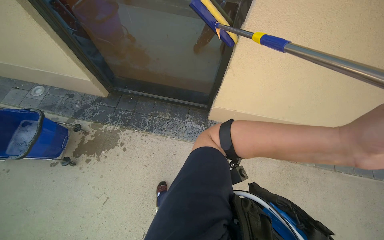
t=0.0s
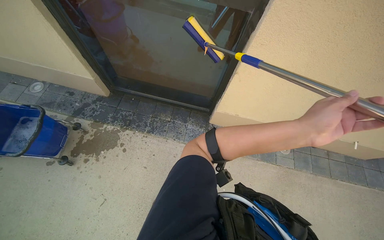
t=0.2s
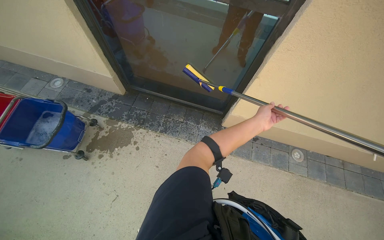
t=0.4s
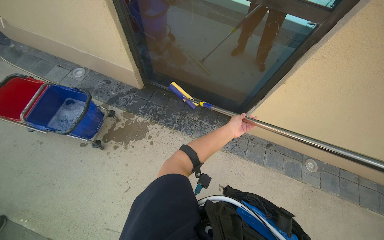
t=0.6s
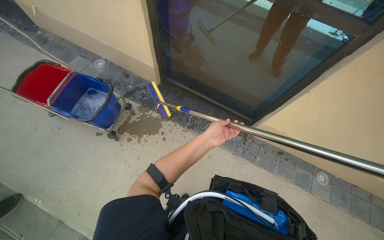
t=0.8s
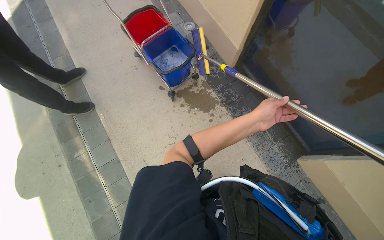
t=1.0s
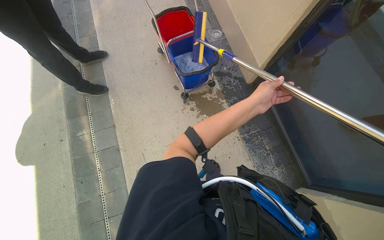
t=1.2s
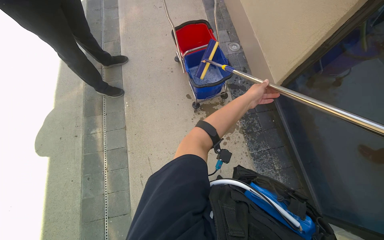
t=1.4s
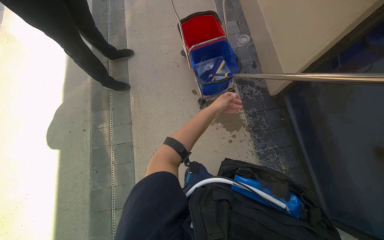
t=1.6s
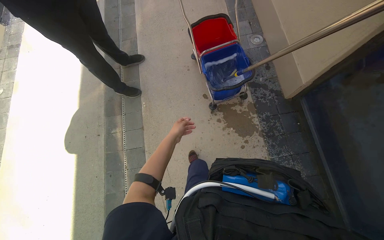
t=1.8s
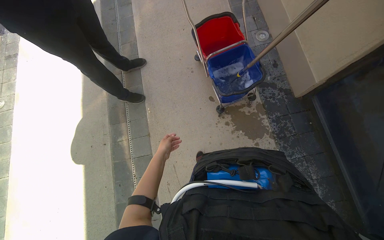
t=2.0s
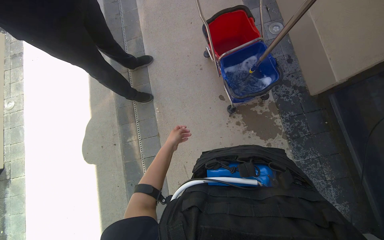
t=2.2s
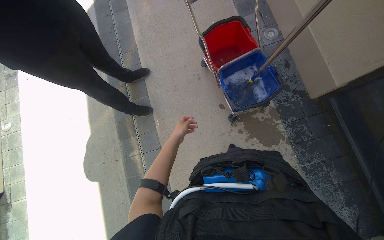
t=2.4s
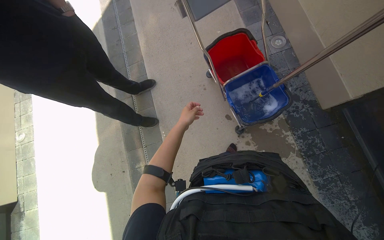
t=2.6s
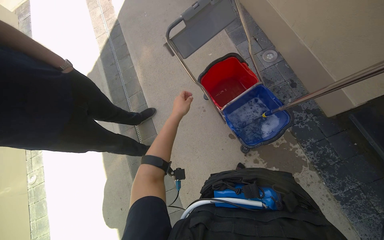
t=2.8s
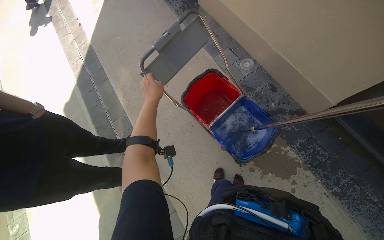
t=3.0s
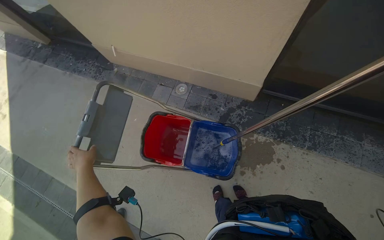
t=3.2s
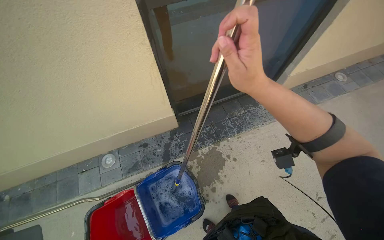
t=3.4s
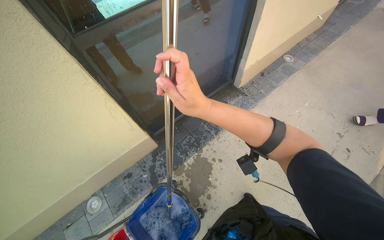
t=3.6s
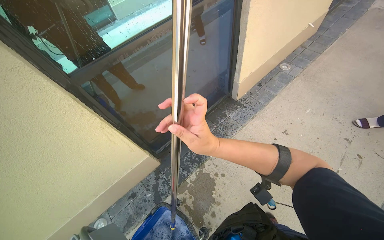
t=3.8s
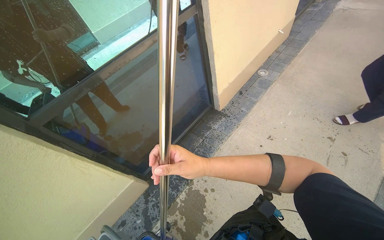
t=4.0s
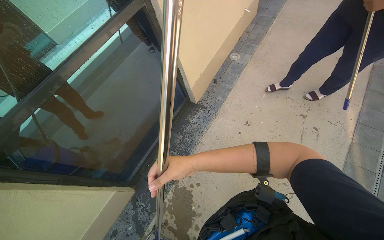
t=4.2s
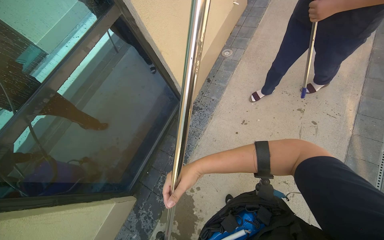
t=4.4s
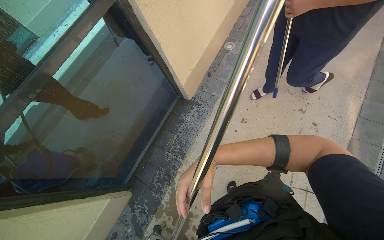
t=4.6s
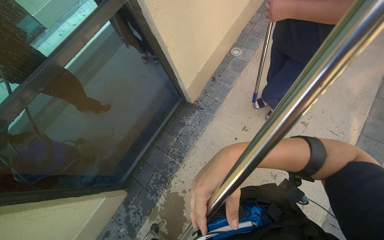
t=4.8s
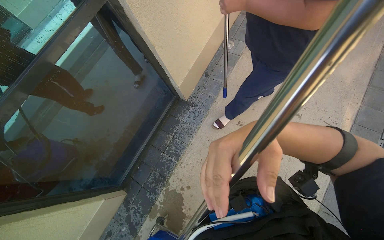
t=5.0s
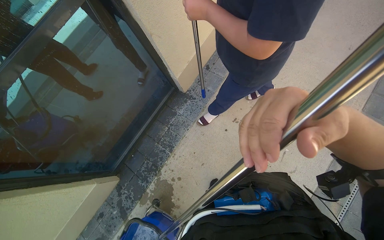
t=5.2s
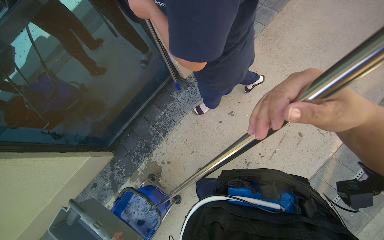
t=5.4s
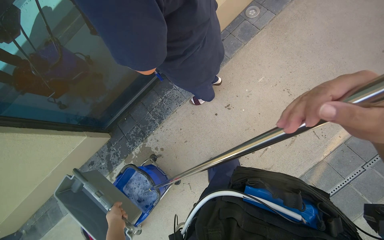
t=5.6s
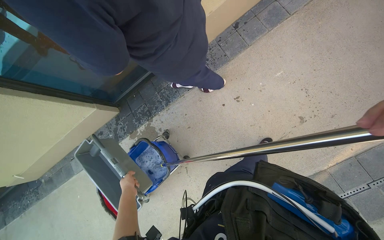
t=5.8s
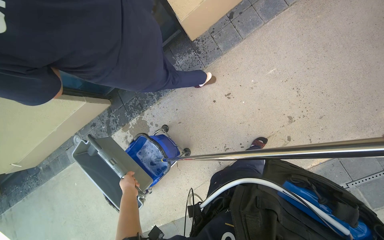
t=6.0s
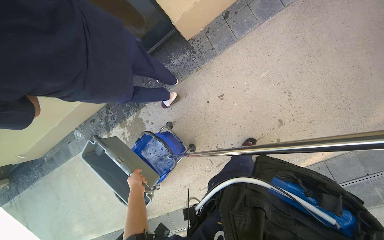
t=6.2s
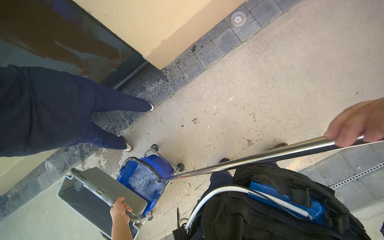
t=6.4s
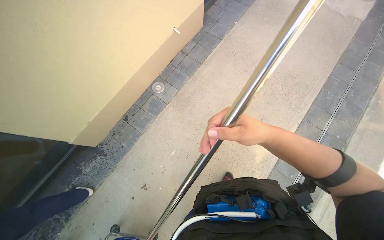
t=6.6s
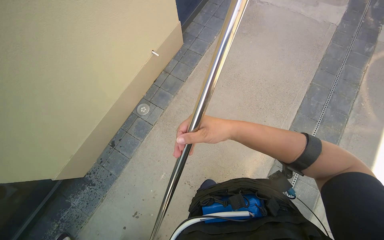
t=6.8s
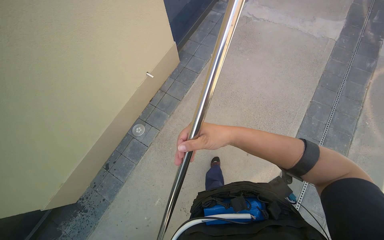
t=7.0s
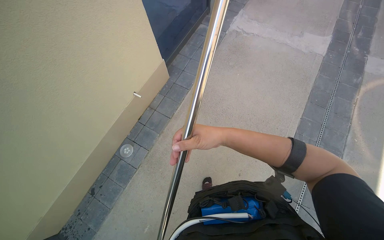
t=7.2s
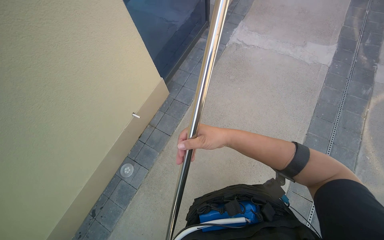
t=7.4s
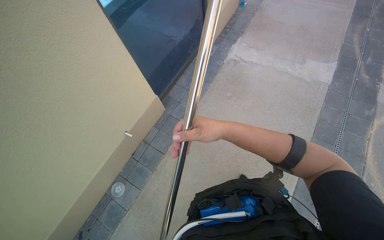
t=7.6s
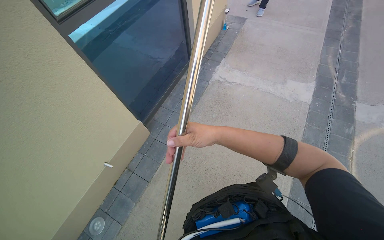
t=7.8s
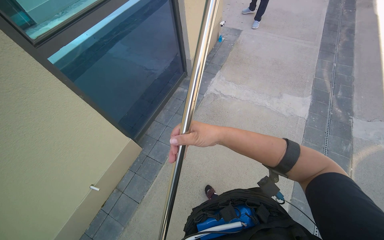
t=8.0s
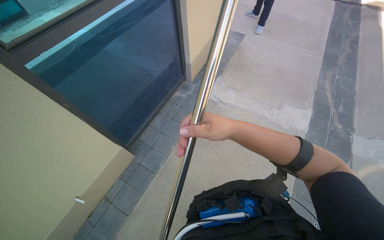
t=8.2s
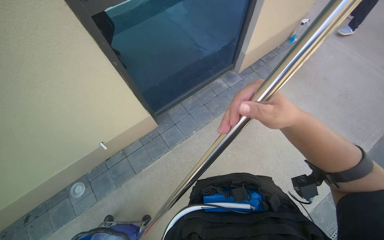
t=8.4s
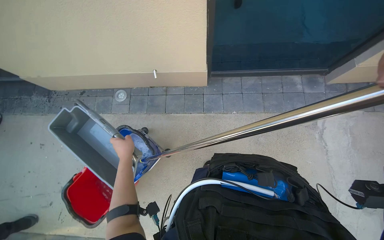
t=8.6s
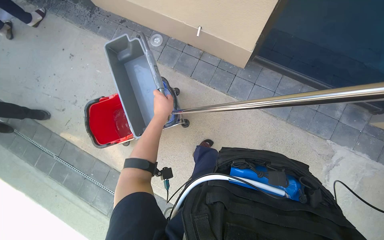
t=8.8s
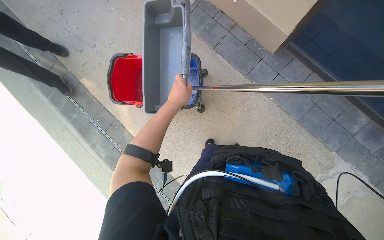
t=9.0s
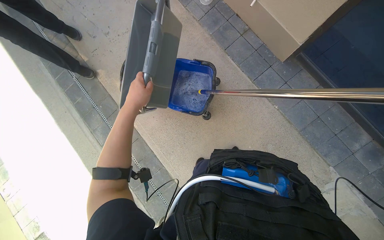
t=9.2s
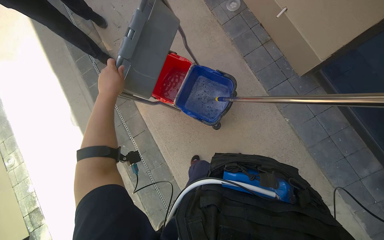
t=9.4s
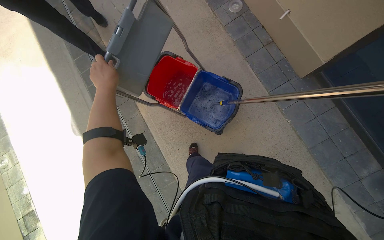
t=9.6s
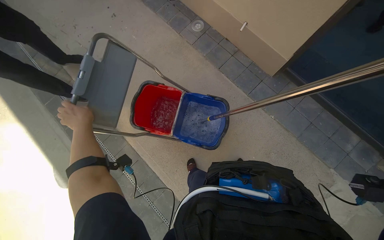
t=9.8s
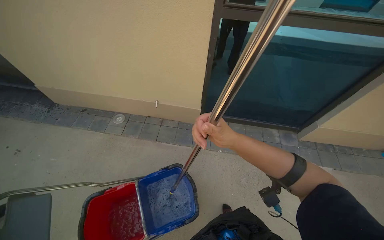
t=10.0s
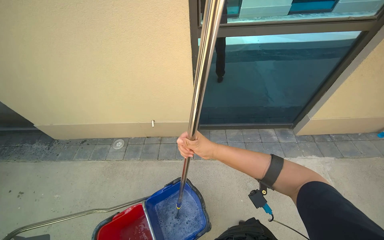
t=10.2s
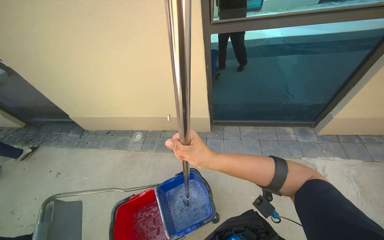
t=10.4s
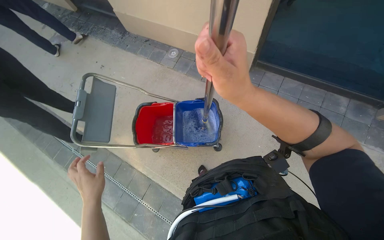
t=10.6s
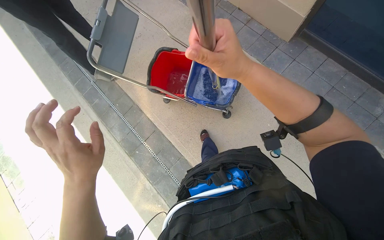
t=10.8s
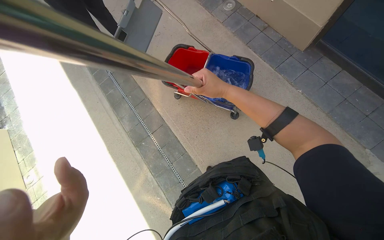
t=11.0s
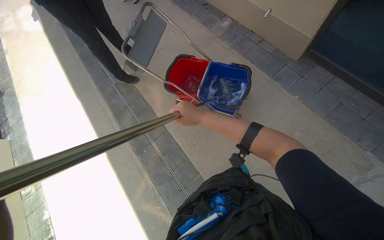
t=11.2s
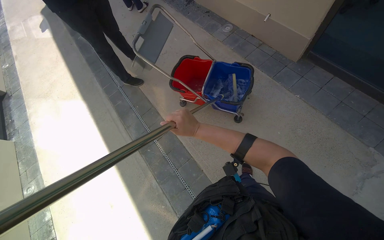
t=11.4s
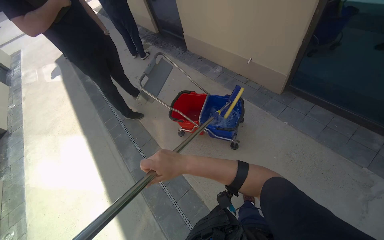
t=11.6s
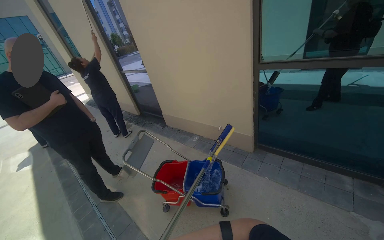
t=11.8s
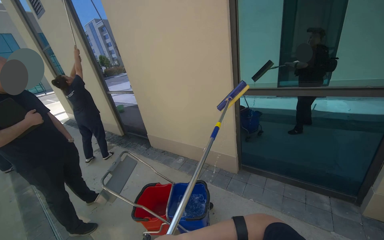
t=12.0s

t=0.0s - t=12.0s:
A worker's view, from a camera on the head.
Job: cleaning windows.
The whole recording: Cleaning building windows. The worker scrubs the building windows with a long-handled squeegee, frequently dipping it into a bucket.
t=0.0s - t=1.6s: The head travels about 60 cm. The head turns to the left by roughly 70 degrees.
t=1.6s - t=3.0s: The camera is carried roughly 60 cm.
t=3.0s - t=4.4s: The wearer moves approximately 70 cm. The head rotates approximately 120 degrees to the right. The view tilts some 25 degrees upward.
t=4.4s - t=6.0s: The wearer moves about 60 cm. The wearer looks roughly 35 degrees further downward. Everything in view rotates some 30 degrees clockwise.
t=6.0s - t=7.6s: The wearer moves approximately 90 cm. The head rotates approximately 45 degrees to the right. The camera pitches upward, by about 35 degrees.
t=7.6s - t=9.0s: The wearer's head swings about 100 degrees to the left. The view tilts roughly 35 degrees downward.
t=9.0s - t=10.4s: The head turns to the right by approximately 40 degrees. The wearer looks some 35 degrees further upward.
t=10.4s - t=12.0s: The camera is carried approximately 60 cm. The view tilts about 20 degrees upward. The scene turns approximately 30 degrees clockwise in the picture.

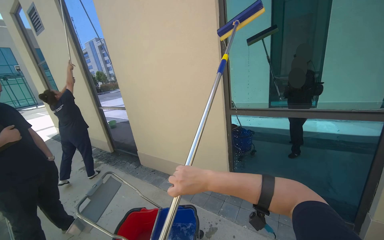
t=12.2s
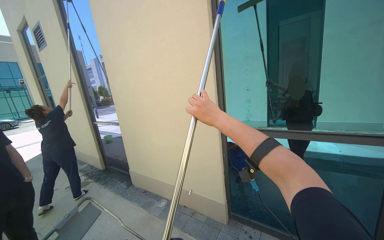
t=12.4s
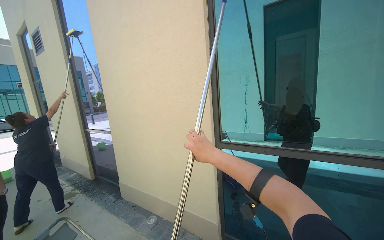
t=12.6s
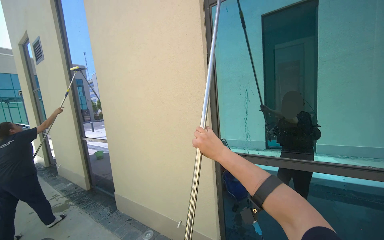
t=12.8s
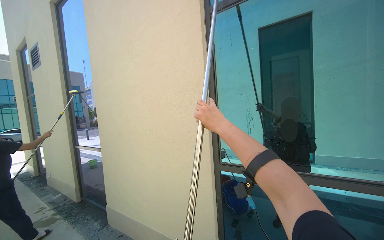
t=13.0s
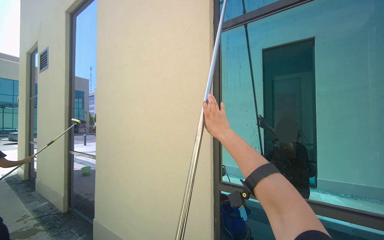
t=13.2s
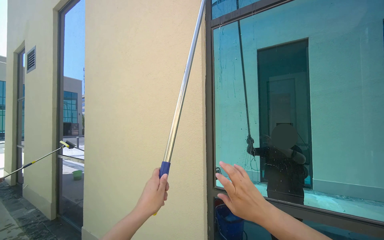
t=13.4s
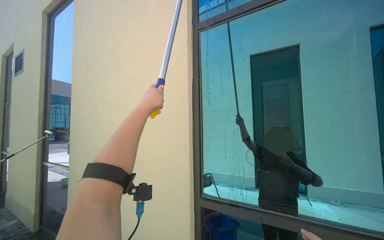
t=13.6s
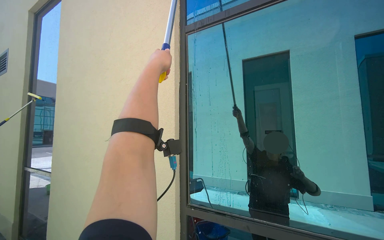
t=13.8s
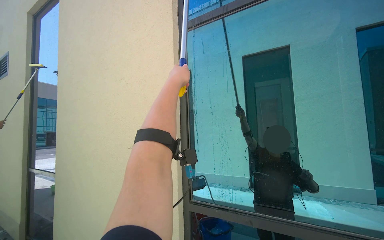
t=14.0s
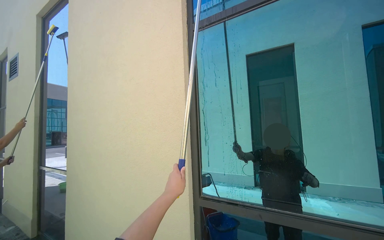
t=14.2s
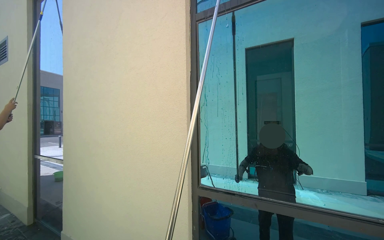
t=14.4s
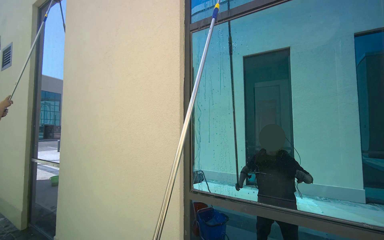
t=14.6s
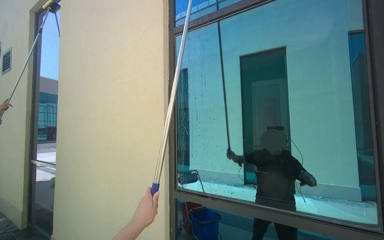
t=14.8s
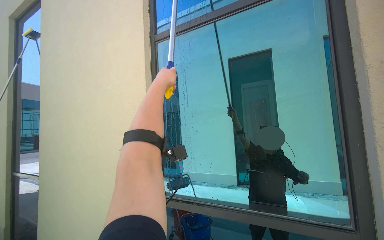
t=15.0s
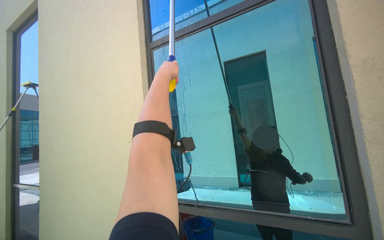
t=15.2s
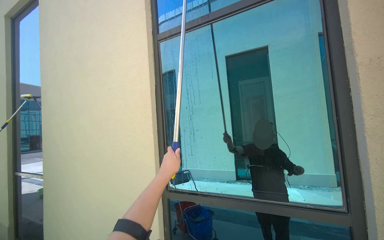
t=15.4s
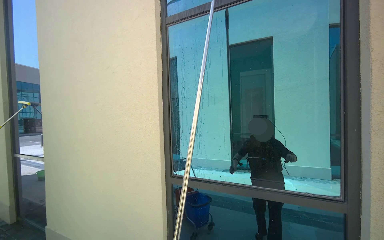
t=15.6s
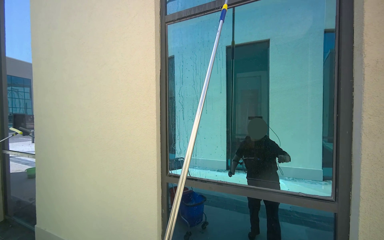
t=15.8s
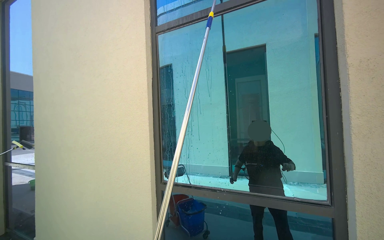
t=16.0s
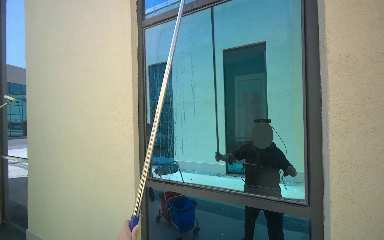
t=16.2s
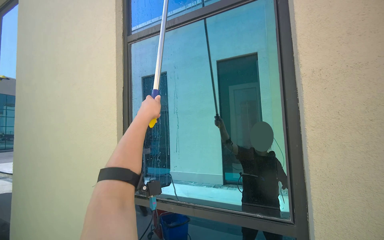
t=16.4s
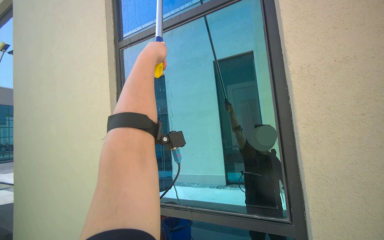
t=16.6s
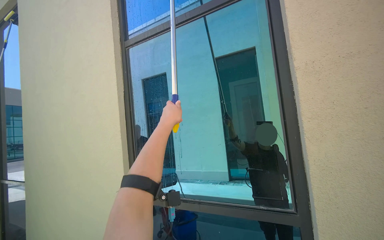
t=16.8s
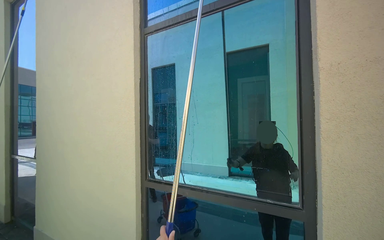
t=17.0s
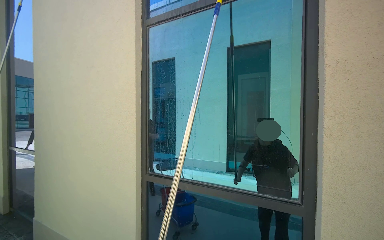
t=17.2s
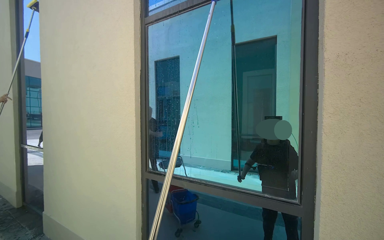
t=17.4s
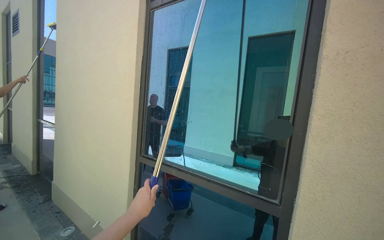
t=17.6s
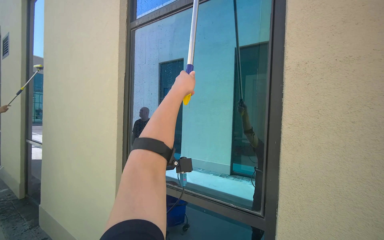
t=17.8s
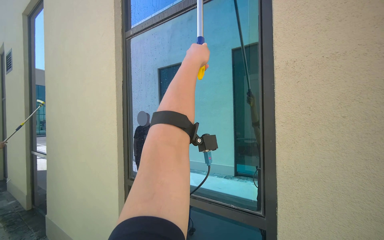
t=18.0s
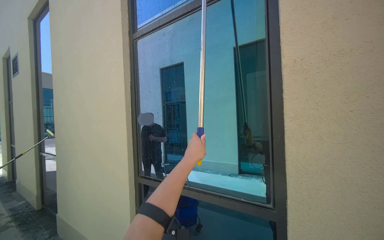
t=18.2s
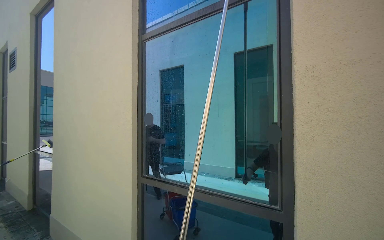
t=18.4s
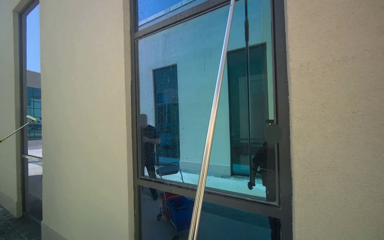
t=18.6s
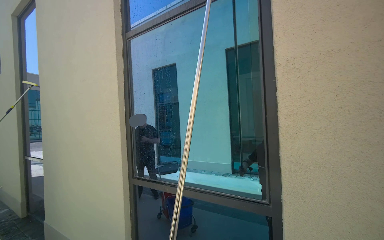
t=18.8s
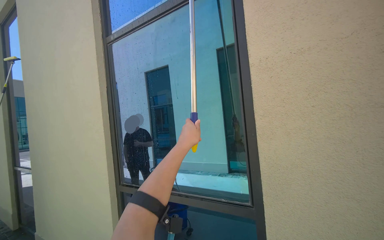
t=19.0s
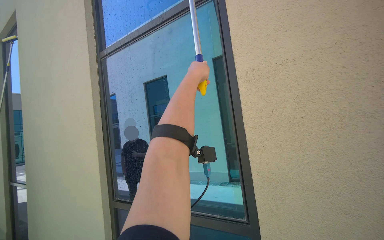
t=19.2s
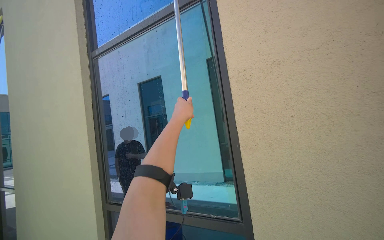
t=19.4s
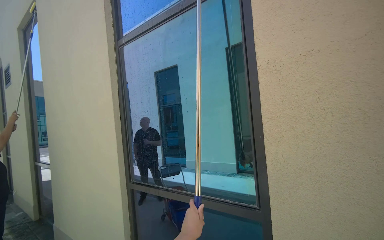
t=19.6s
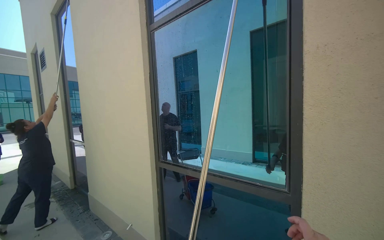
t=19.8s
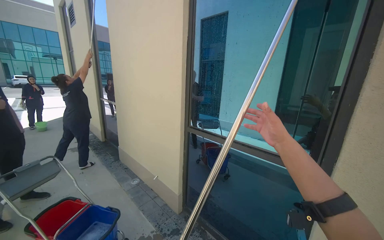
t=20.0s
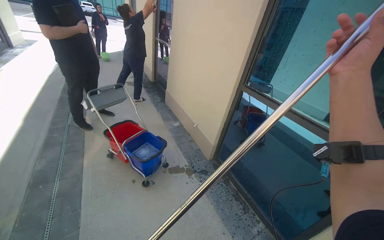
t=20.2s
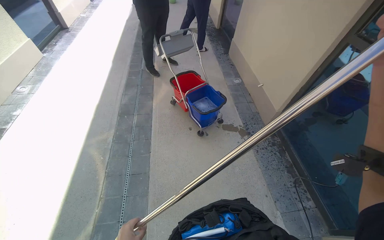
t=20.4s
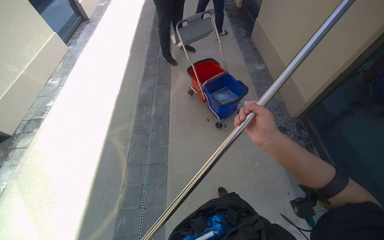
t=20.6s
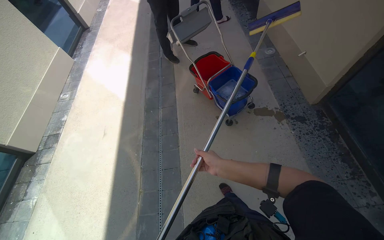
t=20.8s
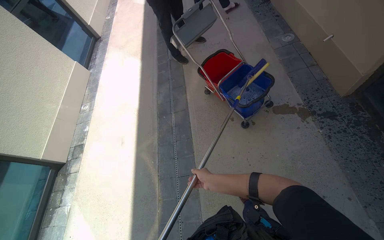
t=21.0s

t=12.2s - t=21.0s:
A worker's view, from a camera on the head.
Job: cleaning windows.
The whole recording: Cleaning building windows. The worker scrubs the building windows with a long-handled squeegee, frequently dipping it into a bucket.
t=12.2s - t=13.6s: The camera travels some 50 cm. The view tips upward by about 20 degrees.
t=19.6s - t=21.0s: The head travels some 70 cm. The head turns to the left by roughly 65 degrees. The wearer looks approximately 60 degrees further downward.
